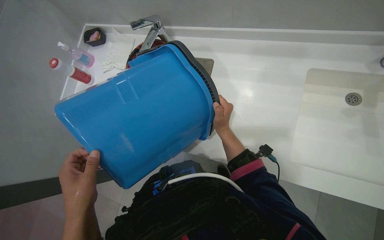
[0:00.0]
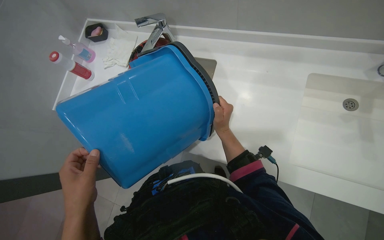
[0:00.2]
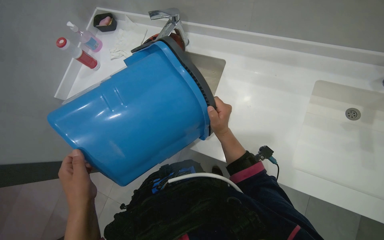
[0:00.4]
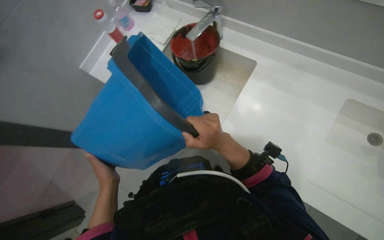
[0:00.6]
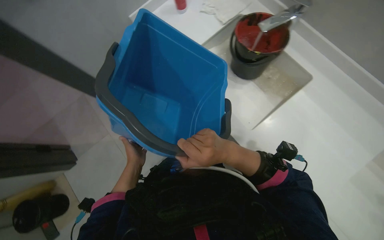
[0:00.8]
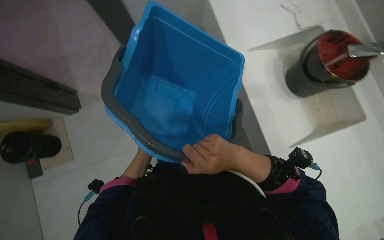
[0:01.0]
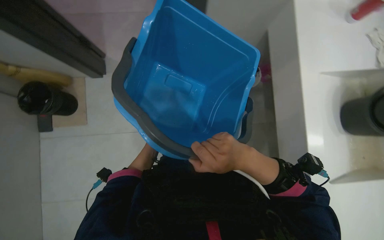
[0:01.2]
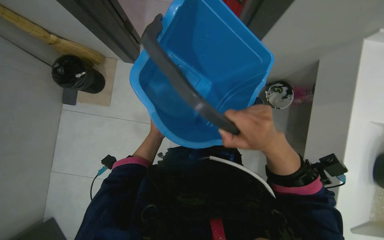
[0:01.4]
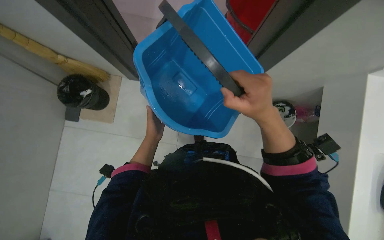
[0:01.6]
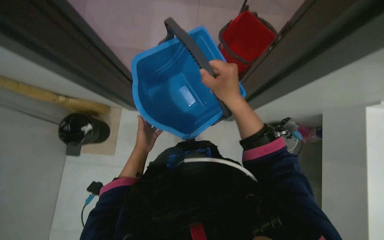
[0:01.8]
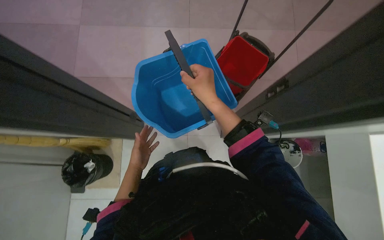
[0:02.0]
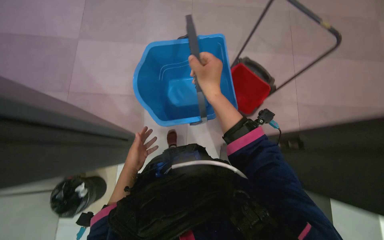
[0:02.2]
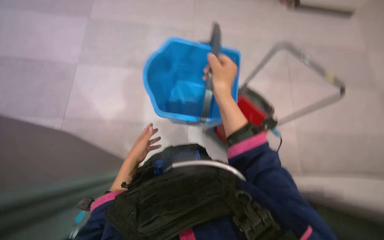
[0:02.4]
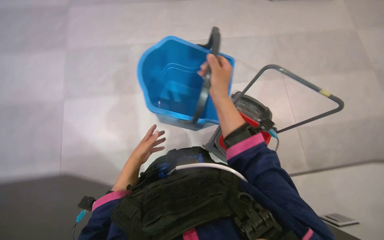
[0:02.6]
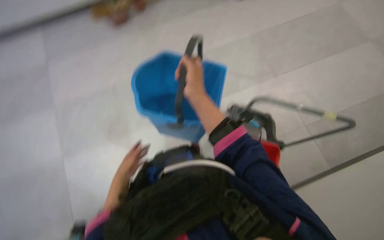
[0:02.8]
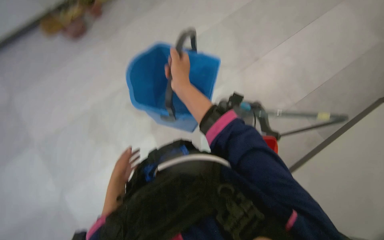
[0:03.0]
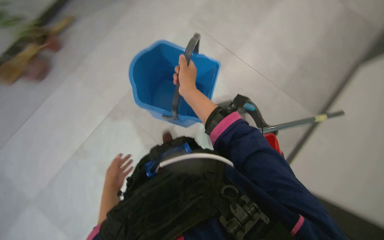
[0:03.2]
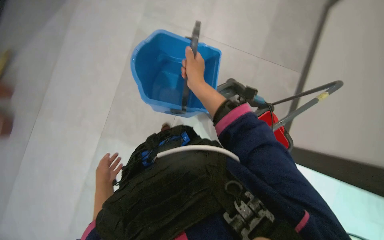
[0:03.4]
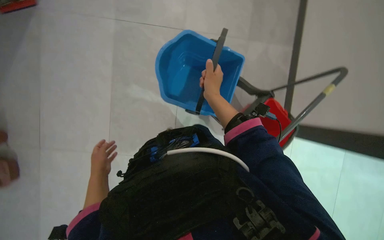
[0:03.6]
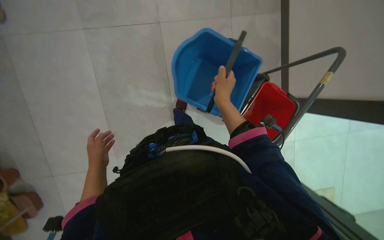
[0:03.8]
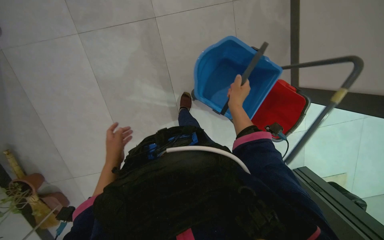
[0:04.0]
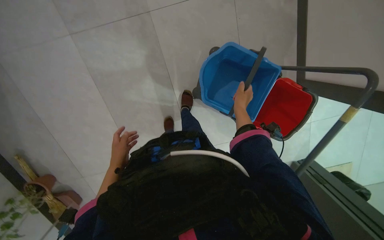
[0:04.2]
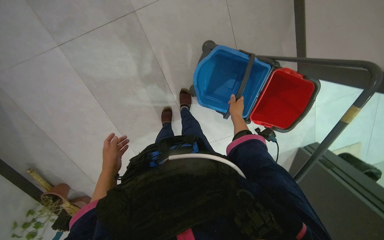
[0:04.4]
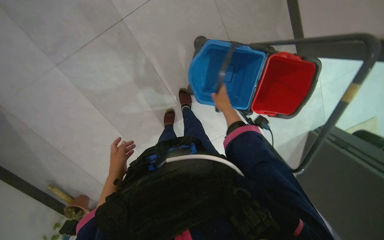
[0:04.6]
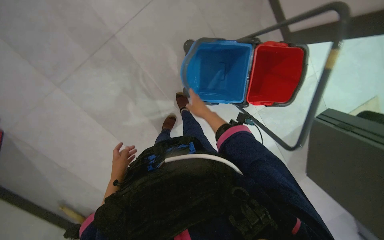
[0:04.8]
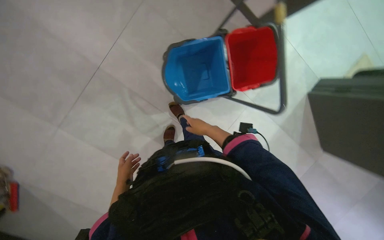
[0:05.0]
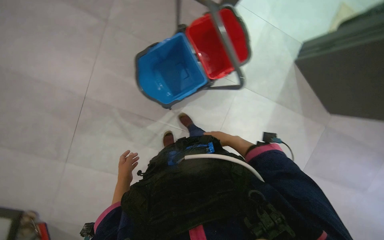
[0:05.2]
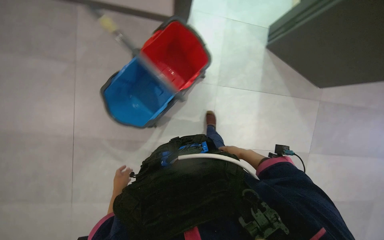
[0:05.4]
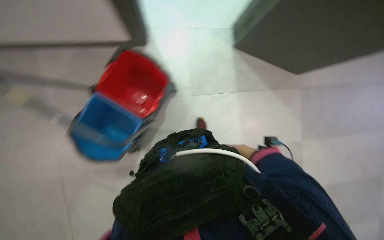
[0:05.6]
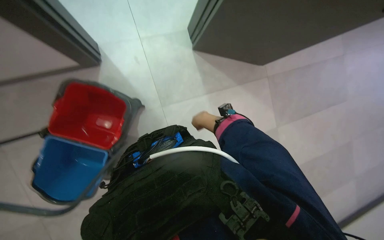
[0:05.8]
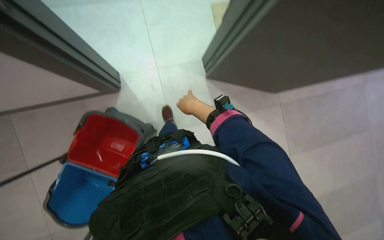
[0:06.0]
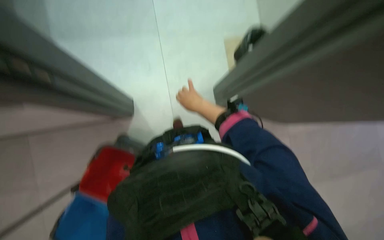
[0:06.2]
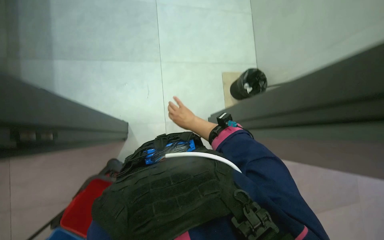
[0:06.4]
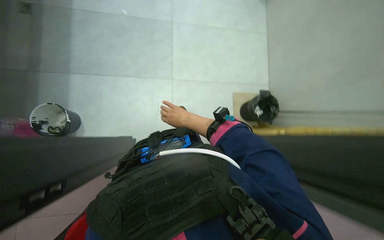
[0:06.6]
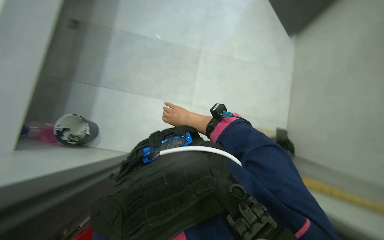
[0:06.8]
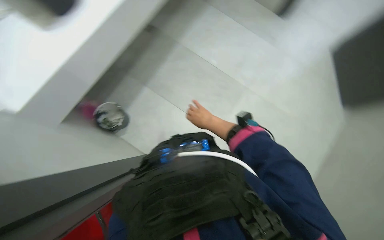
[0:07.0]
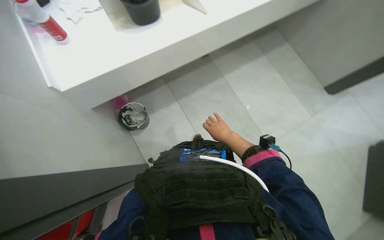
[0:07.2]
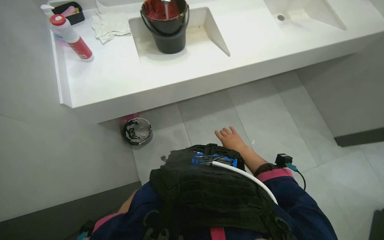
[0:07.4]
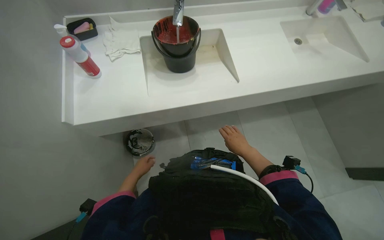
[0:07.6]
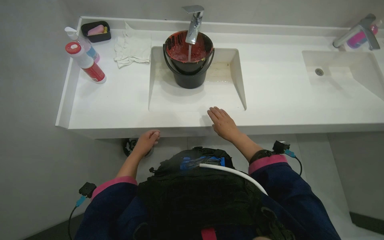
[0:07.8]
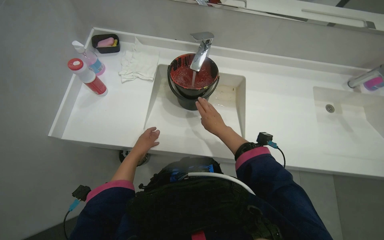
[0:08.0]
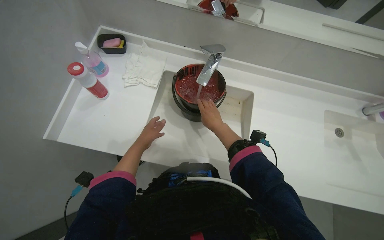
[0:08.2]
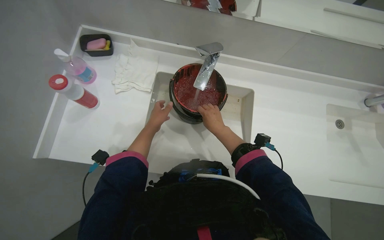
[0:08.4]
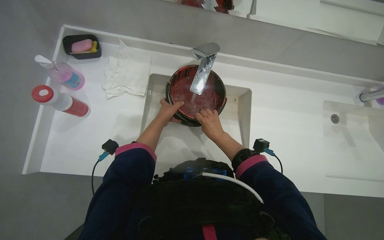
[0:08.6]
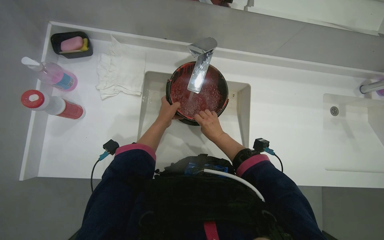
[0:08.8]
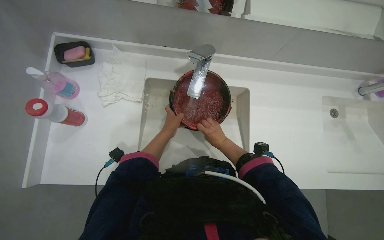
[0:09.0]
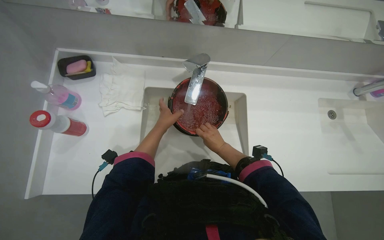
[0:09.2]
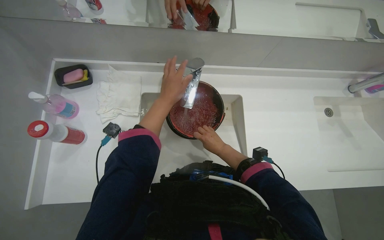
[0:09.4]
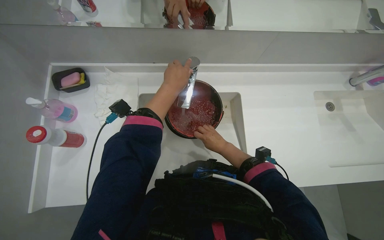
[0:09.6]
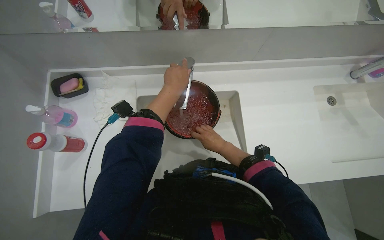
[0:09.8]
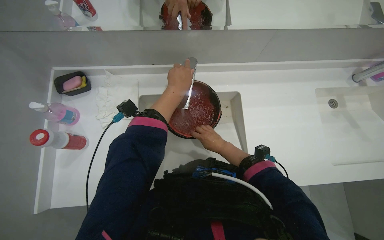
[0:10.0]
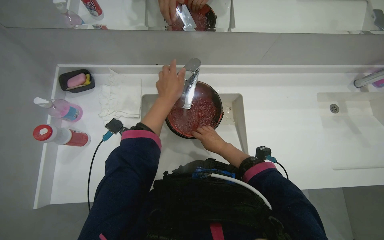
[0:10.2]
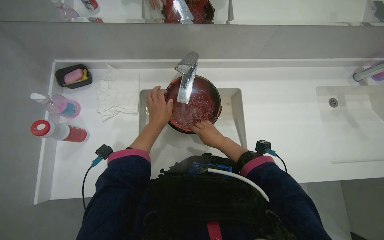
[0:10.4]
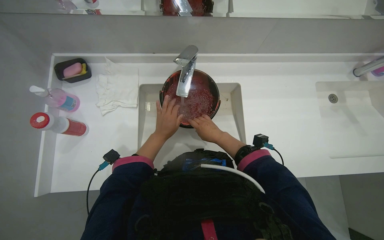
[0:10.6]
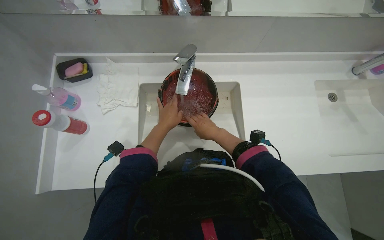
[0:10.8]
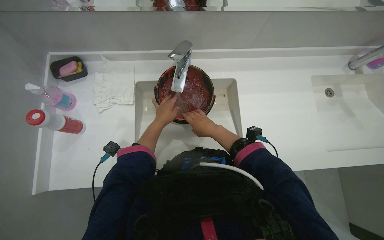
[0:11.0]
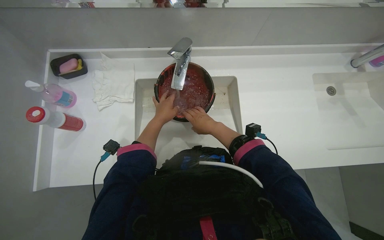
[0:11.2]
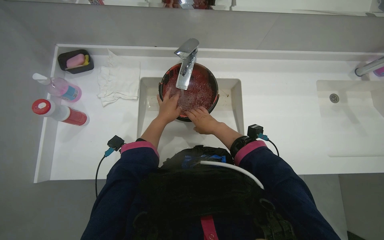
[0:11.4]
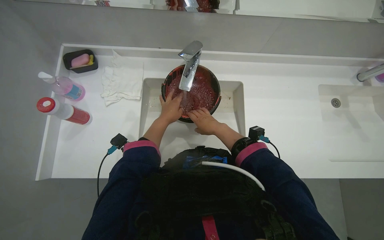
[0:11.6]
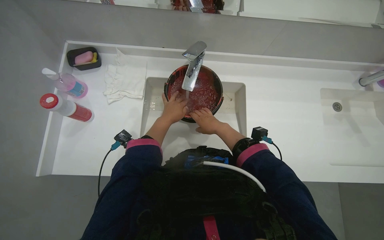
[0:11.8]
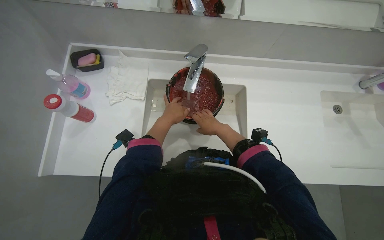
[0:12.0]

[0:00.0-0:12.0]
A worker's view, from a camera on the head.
Job: preparing cleaning supplies.
The whole recording: Preparing mop buckets for cleaning. The worker fills buckets with water and cleaning solution, then arranges them on the mop cart.
0:00.0 to 0:01.6: The scene turns about 80 degrees clockwise in the picture.
0:01.6 to 0:03.0: The view tilts approximately 15 degrees upward. The scene turns roughly 40 degrees counterclockwise in the picture.
0:03.0 to 0:04.4: The view tips downward by about 25 degrees. The left hand heads nearer to the camera, covering some 15 cm, while the right hand shifts approximately 35 cm farther from the camera, down the picture and to the right.
0:04.4 to 0:06.0: The view tilts about 15 degrees upward. The scene rotates counterclockwise by some 85 degrees.
0:07.6 to 0:09.0: The wearer moves about 50 cm.
0:10.4 to 0:12.0: The hands work in one place, with small movements.

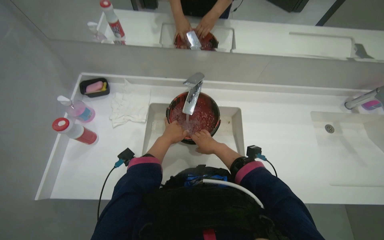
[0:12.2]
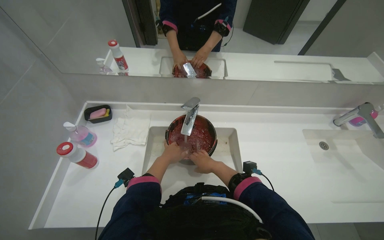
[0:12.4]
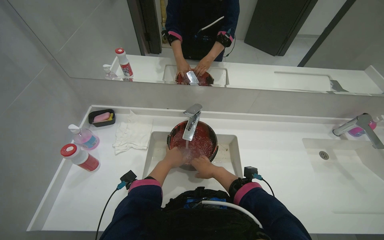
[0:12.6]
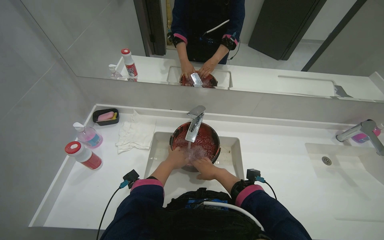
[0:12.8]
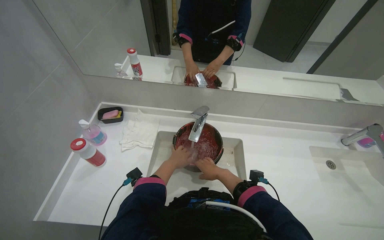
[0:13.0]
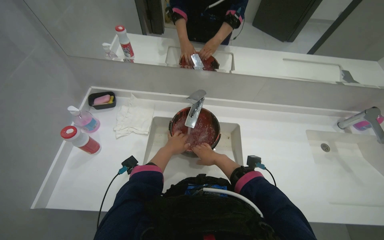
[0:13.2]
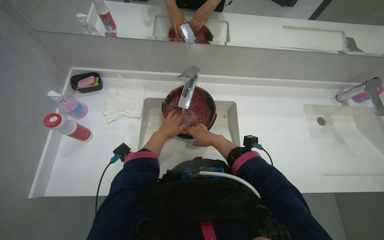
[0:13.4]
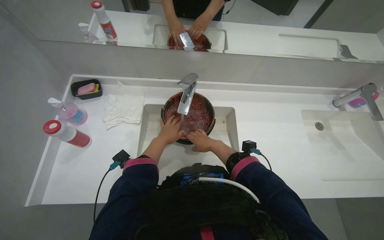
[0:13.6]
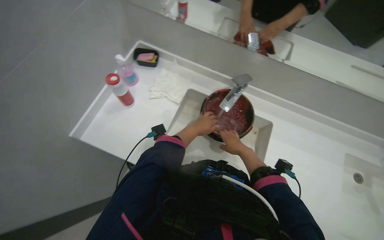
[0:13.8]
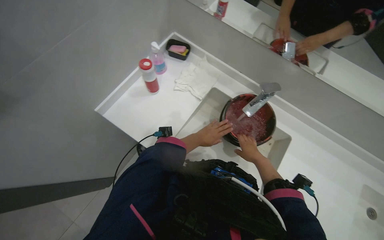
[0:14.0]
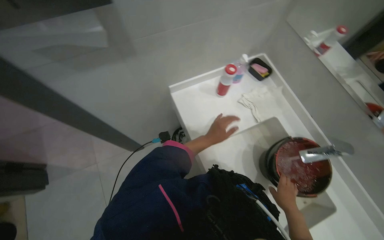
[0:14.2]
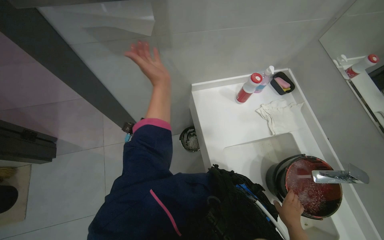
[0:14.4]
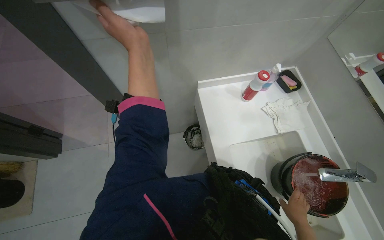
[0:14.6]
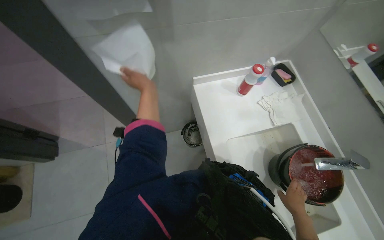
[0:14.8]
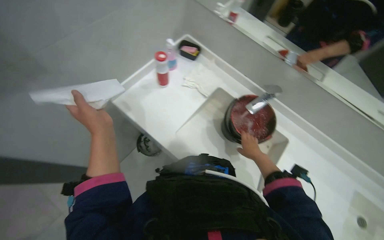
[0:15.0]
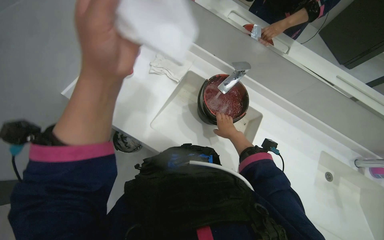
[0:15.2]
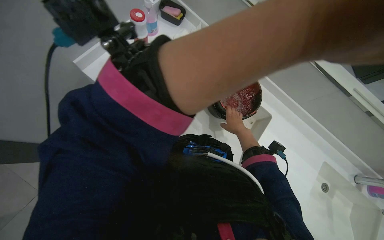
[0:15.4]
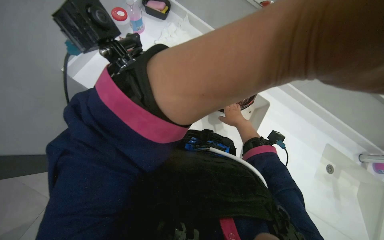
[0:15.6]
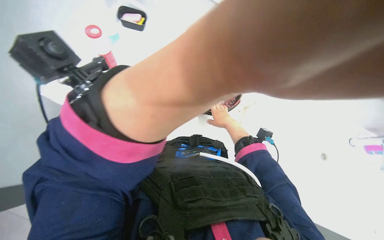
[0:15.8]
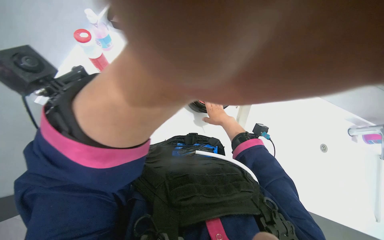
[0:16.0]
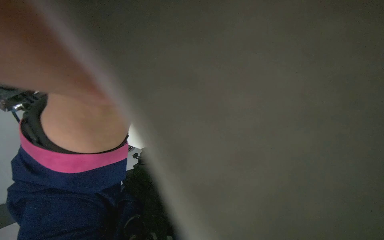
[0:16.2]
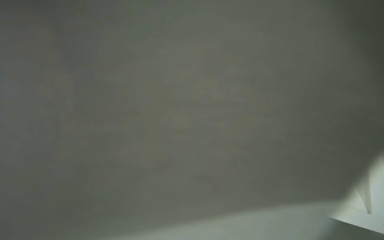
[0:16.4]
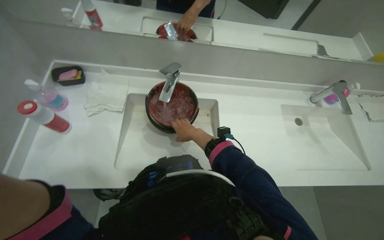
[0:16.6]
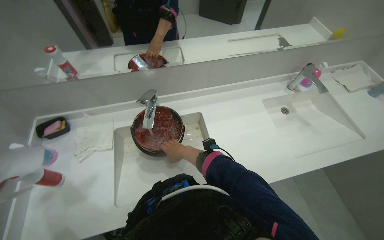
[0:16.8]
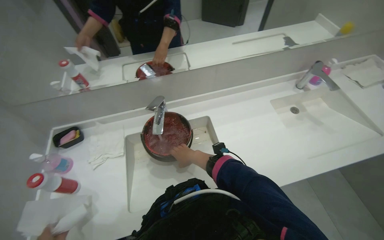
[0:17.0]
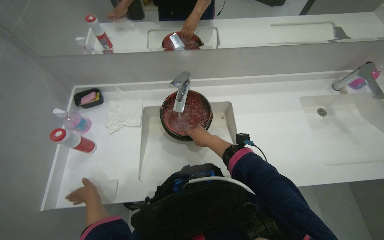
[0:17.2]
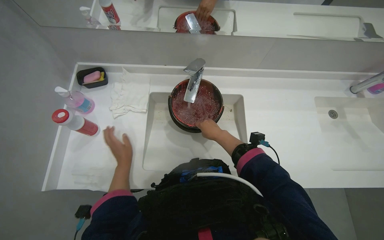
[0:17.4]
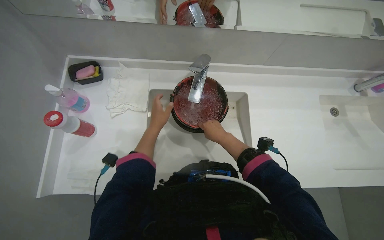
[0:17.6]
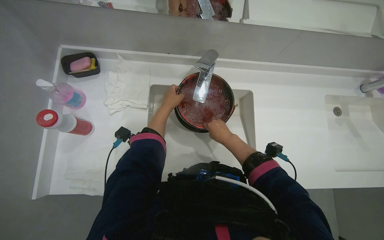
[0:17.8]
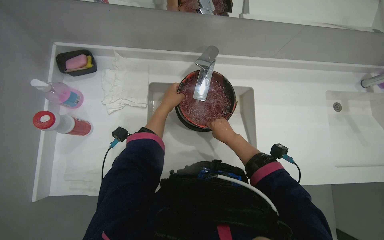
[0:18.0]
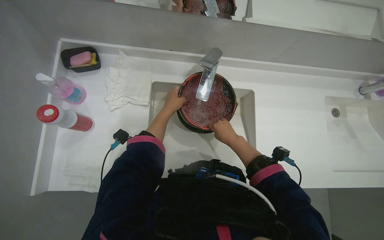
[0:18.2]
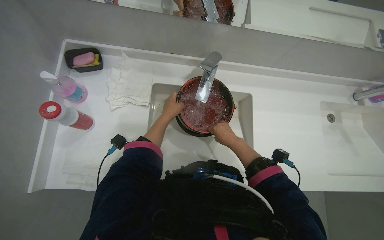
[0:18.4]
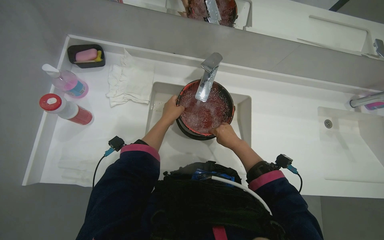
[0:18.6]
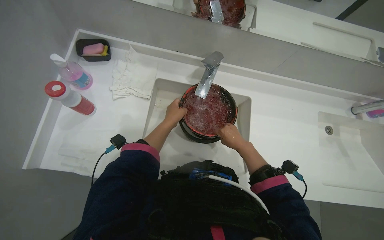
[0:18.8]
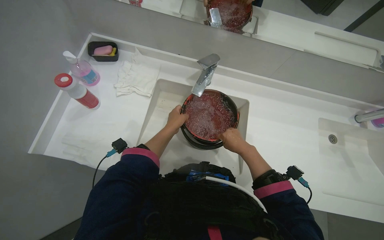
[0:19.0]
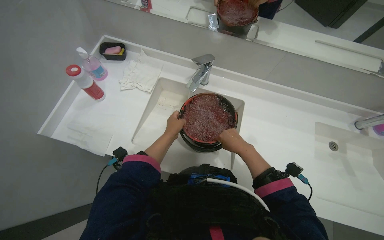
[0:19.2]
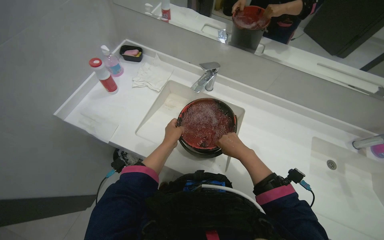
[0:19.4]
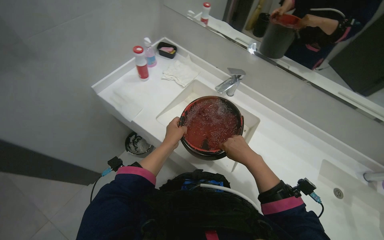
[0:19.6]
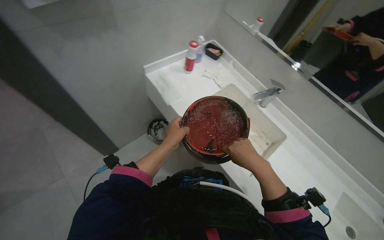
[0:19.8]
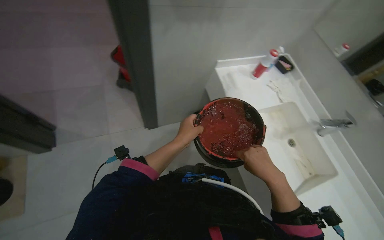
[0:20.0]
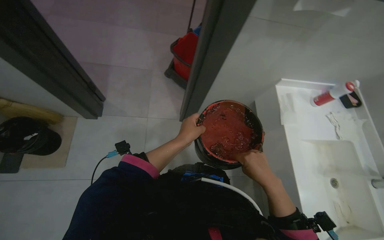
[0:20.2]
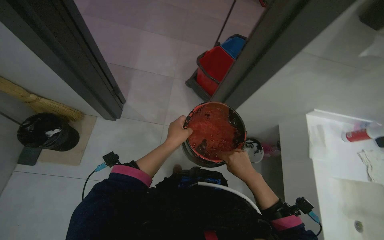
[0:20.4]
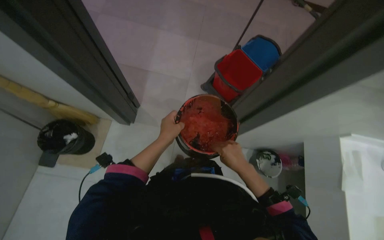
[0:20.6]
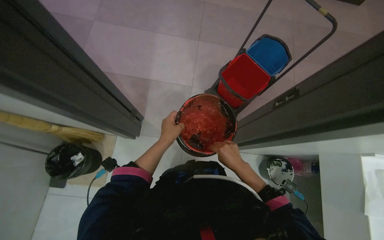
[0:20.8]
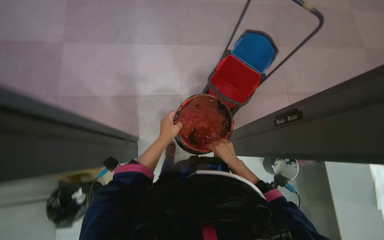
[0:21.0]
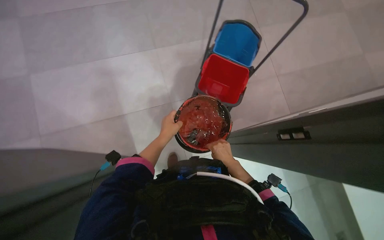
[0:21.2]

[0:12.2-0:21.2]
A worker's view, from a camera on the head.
Job: preparing cleaning supplies.
The whole recording: Preparing mop buckets for cleaning. The worker fills buckets with water and cleaning solution, then arranges them on the mop cart.
0:16.6 to 0:18.2: The view tilts about 15 degrees downward.
0:18.2 to 0:19.8: The camera travels roughly 40 cm. The head rotates about 45 degrees to the left. The view tilts some 20 degrees upward.
